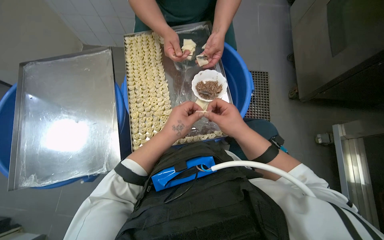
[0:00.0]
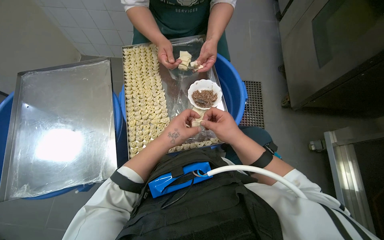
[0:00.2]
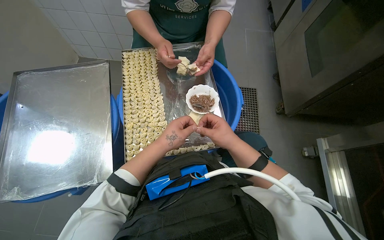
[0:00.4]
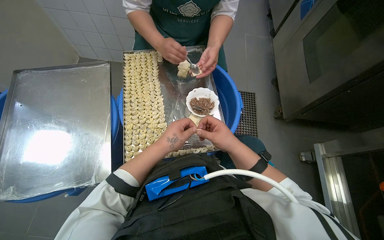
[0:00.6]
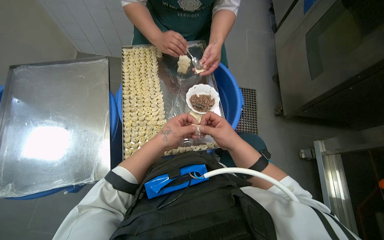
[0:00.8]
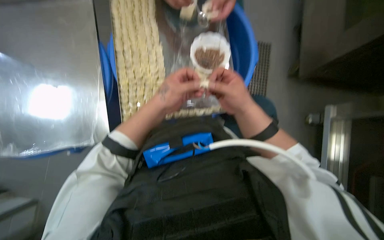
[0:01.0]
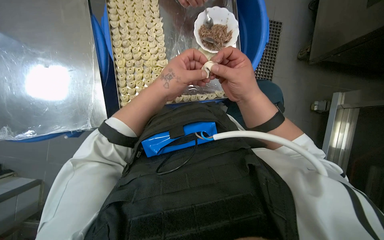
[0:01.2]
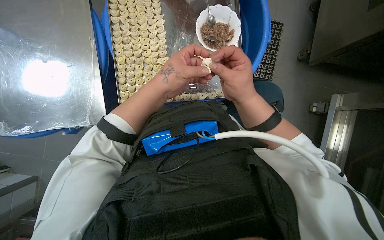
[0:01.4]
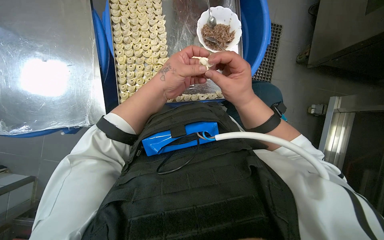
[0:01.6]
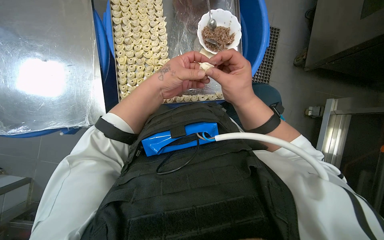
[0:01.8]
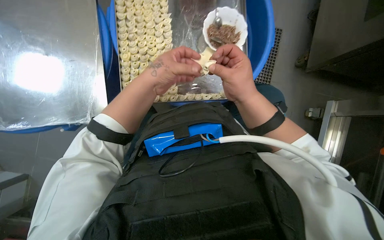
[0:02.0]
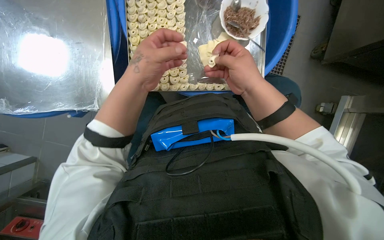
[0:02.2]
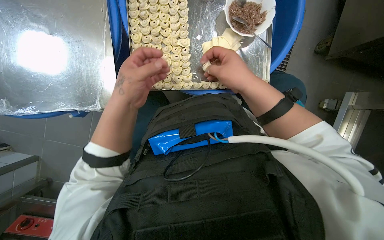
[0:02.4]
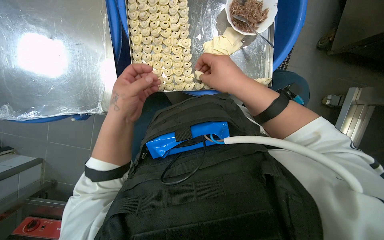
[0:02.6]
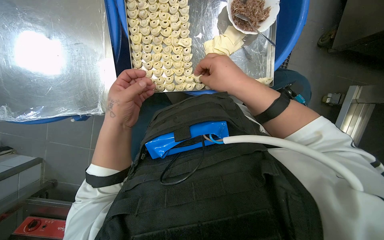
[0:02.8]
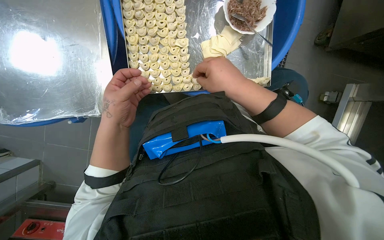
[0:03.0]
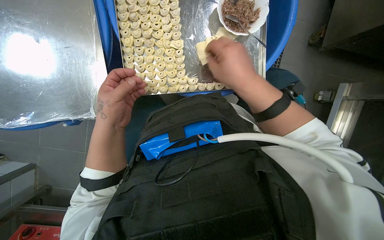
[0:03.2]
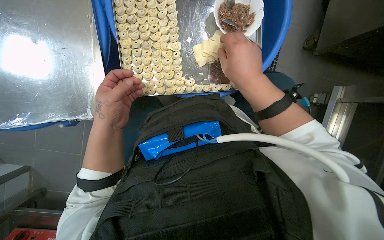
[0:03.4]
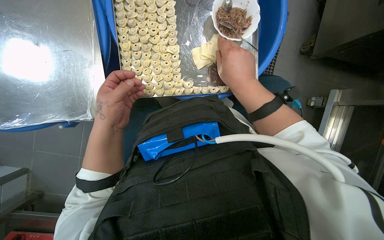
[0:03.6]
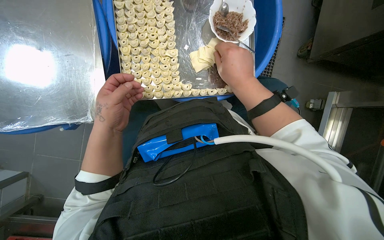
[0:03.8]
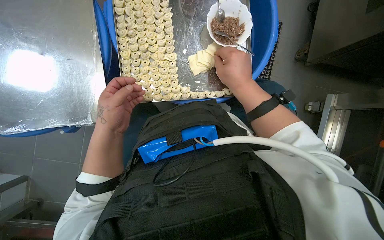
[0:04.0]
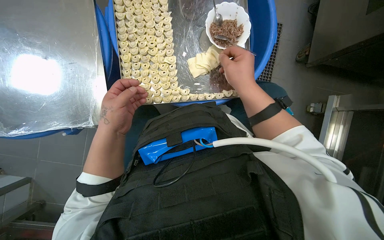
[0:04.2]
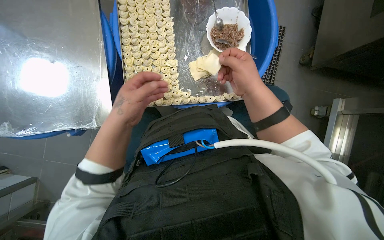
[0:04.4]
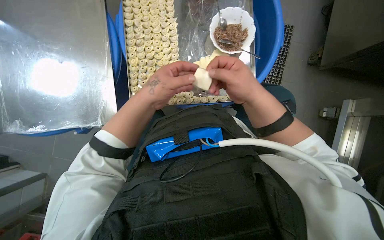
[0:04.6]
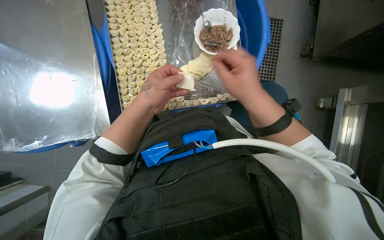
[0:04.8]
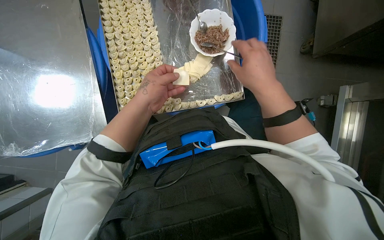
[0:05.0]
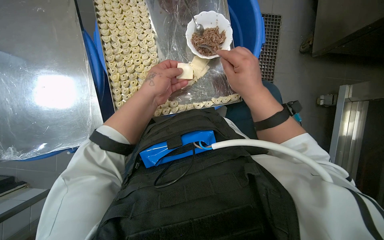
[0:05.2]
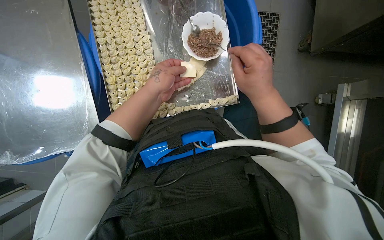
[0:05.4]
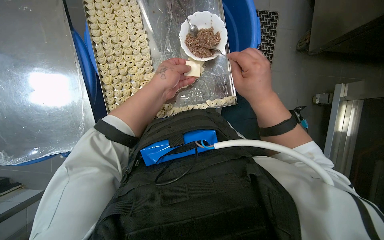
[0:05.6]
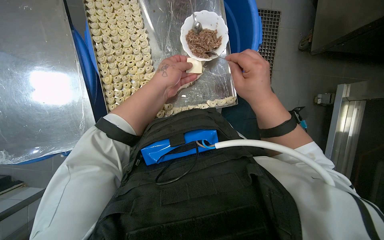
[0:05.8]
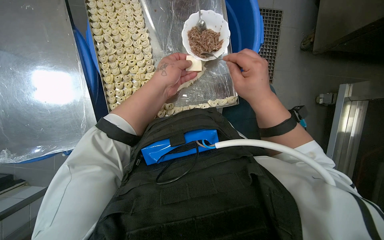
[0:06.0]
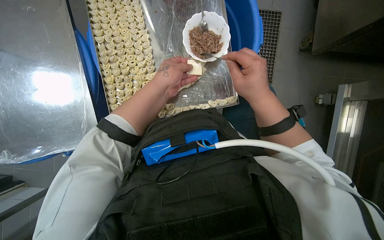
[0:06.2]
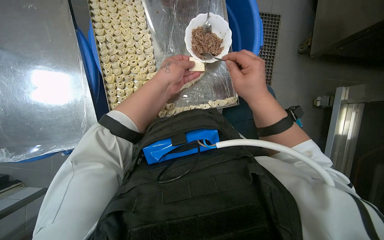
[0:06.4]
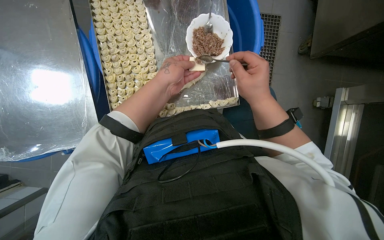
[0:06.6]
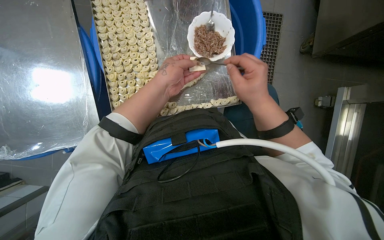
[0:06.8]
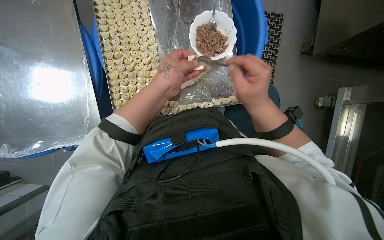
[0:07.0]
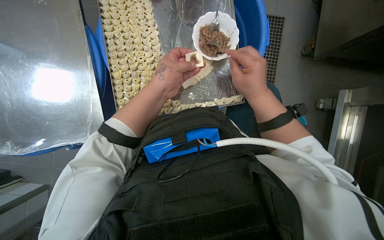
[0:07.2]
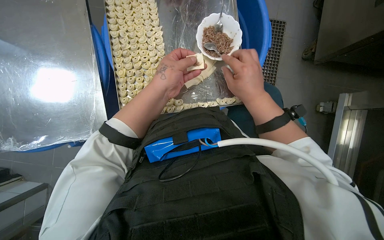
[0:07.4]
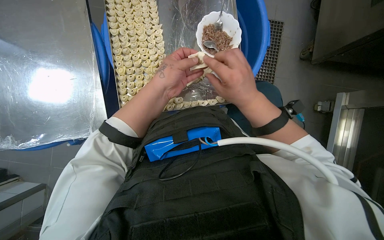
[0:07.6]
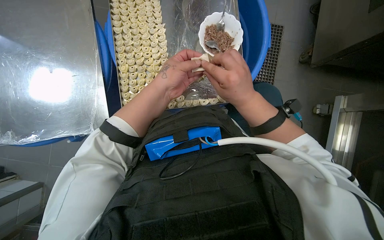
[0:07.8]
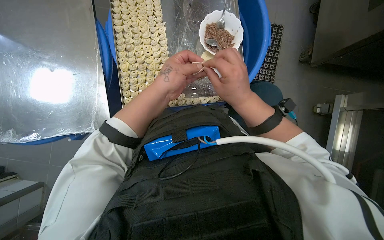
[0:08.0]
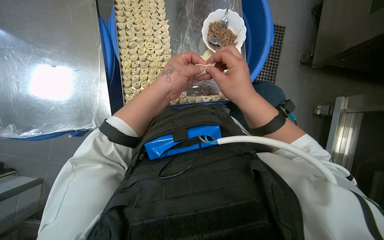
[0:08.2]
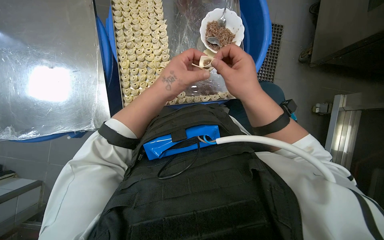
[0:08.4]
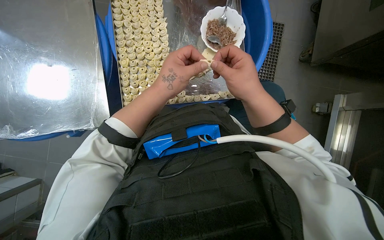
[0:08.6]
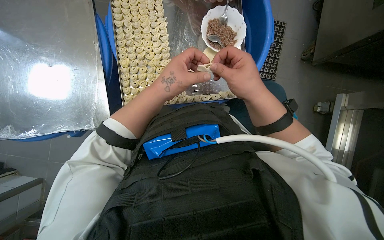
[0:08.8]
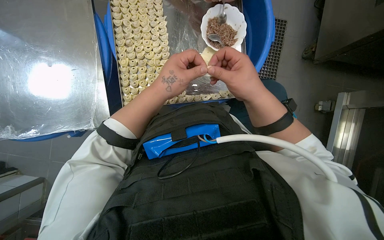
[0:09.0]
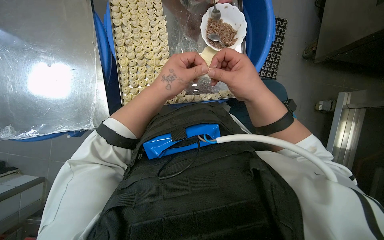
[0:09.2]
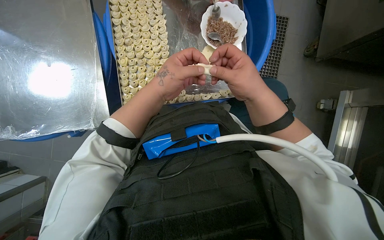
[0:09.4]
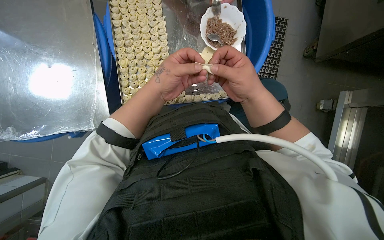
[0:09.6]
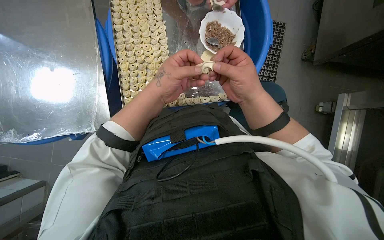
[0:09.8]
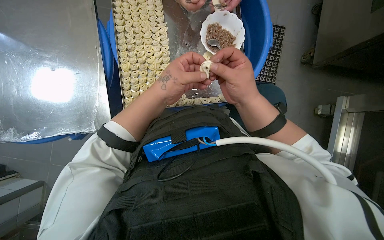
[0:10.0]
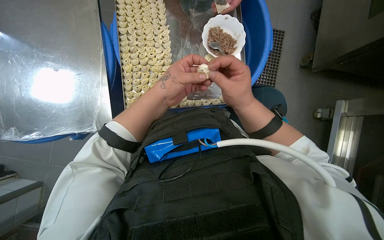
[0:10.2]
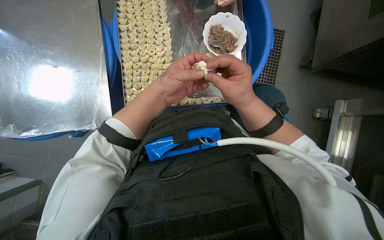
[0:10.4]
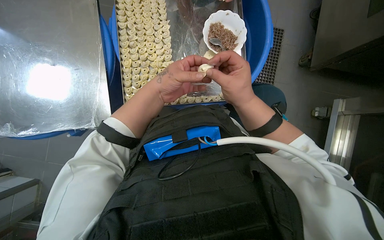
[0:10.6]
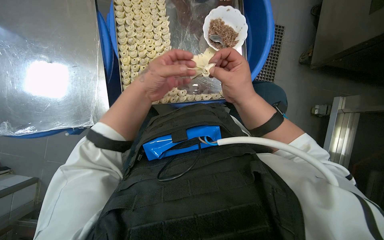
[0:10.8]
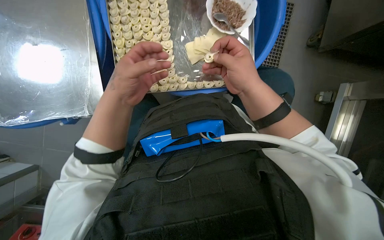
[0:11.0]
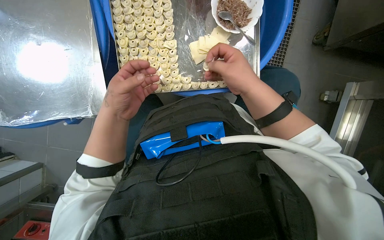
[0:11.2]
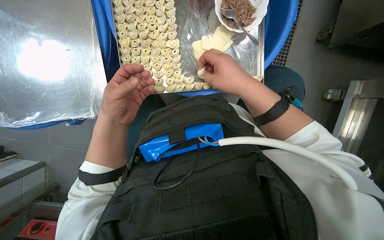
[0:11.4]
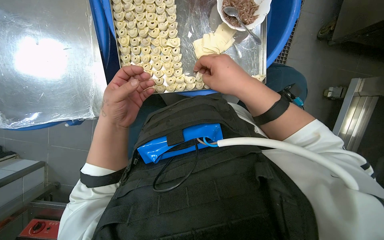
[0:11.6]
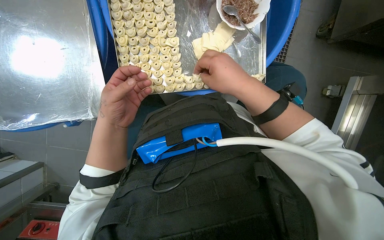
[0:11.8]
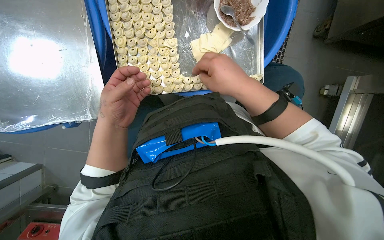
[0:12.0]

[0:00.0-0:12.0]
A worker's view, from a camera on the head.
Job: preparing food.
The whole recording: Filling dough pieces with meat. The worker continues to fill dough pieces with meat and shape them before placing them on a tray.
0:00.0 to 0:01.6: The wearer looks some 15 degrees further downward.
0:01.6 to 0:03.0: The left hand shifts about 15 cm to the left and down the picture.
0:03.0 to 0:04.4: The hands make small movements and keep their place.
0:04.4 to 0:06.0: The left hand travels up the picture and to the right by some 15 cm.
0:06.0 to 0:10.4: The hands make small movements and keep their place.
0:10.4 to 0:12.0: The left hand shifts roughly 15 cm to the left and down the picture.

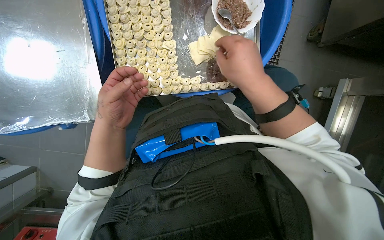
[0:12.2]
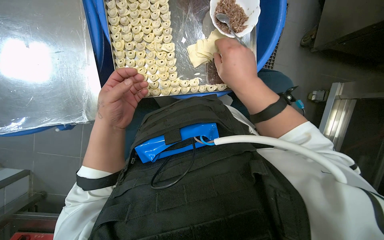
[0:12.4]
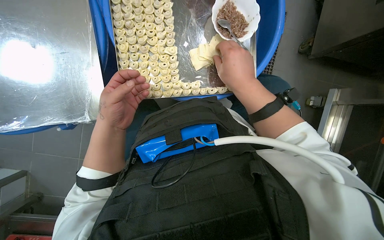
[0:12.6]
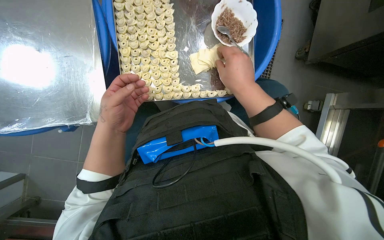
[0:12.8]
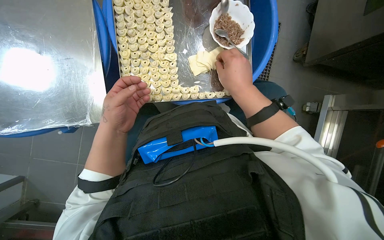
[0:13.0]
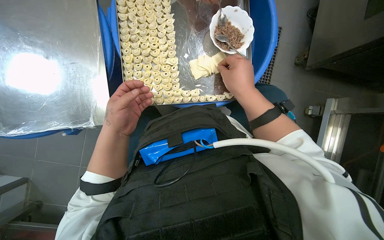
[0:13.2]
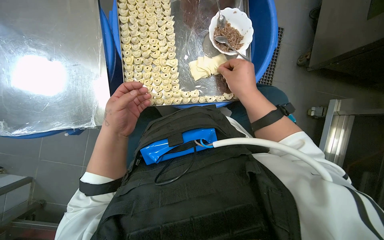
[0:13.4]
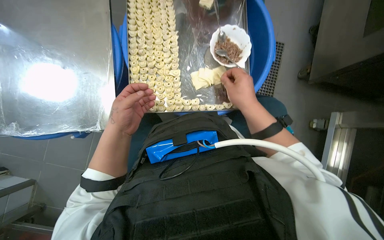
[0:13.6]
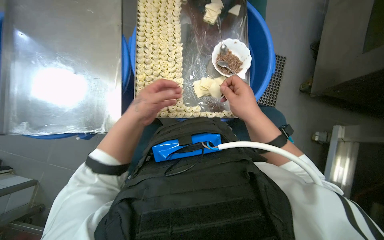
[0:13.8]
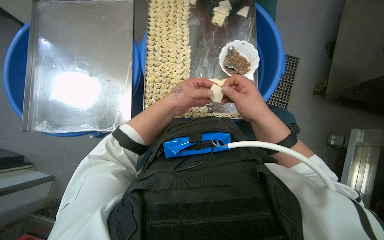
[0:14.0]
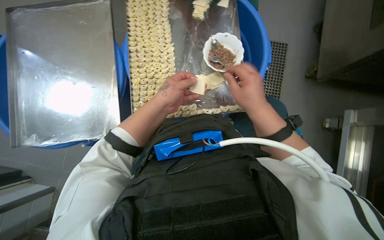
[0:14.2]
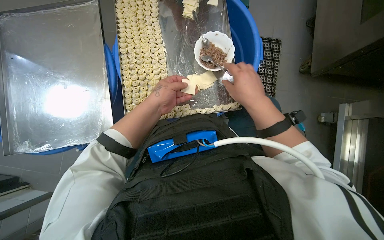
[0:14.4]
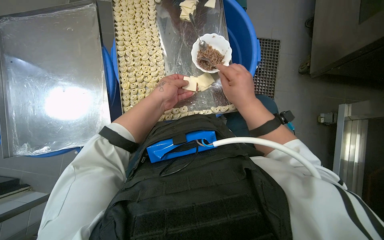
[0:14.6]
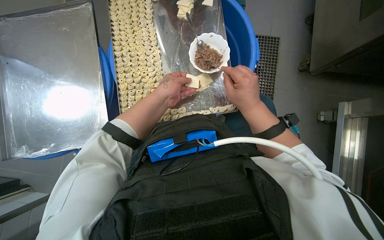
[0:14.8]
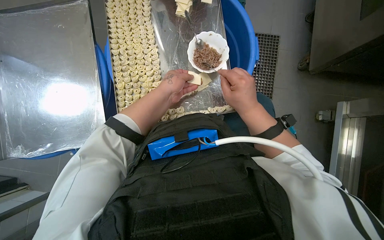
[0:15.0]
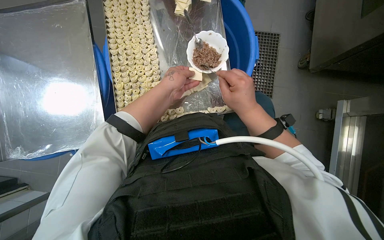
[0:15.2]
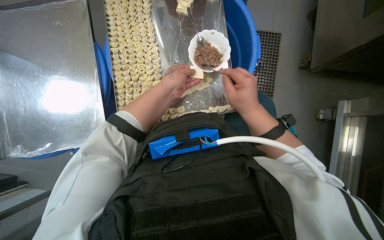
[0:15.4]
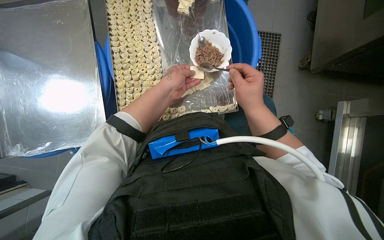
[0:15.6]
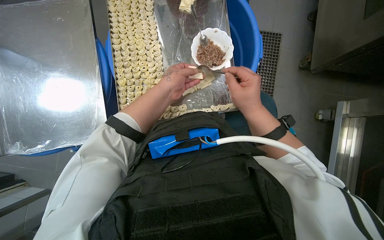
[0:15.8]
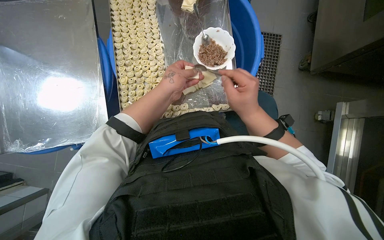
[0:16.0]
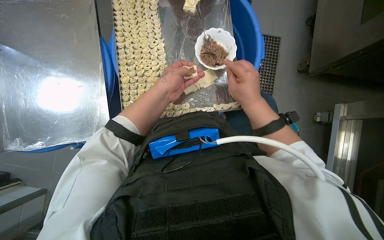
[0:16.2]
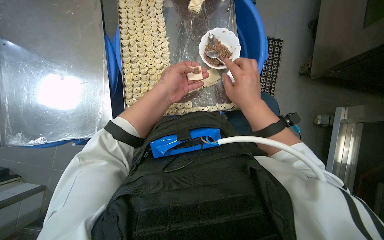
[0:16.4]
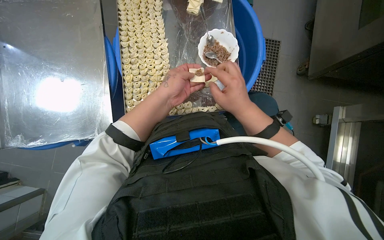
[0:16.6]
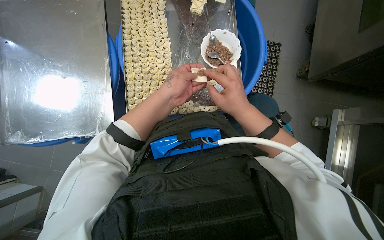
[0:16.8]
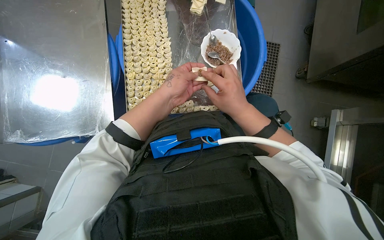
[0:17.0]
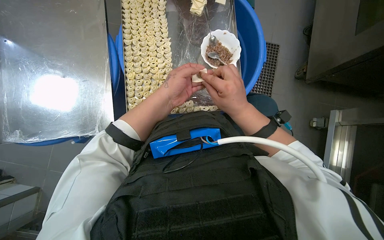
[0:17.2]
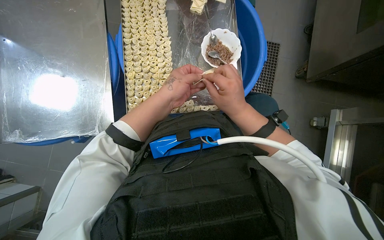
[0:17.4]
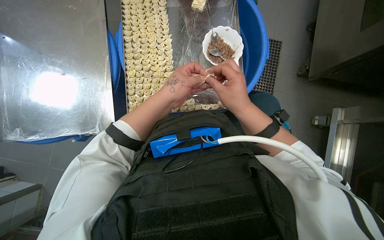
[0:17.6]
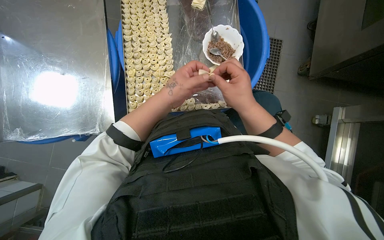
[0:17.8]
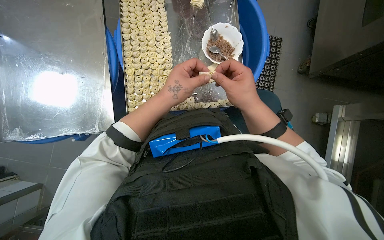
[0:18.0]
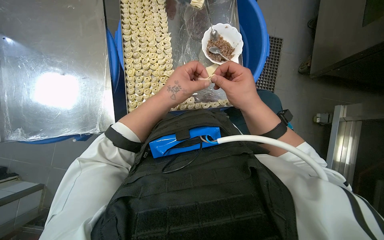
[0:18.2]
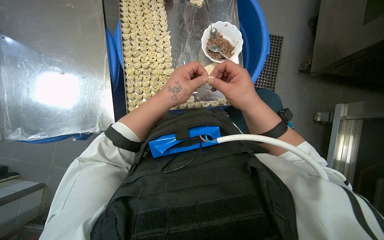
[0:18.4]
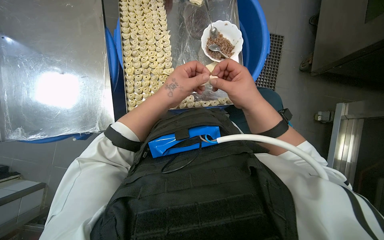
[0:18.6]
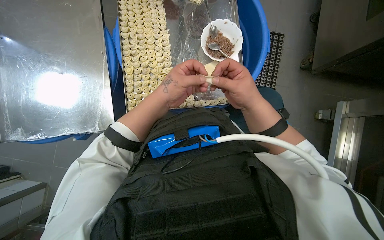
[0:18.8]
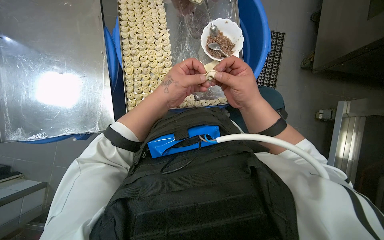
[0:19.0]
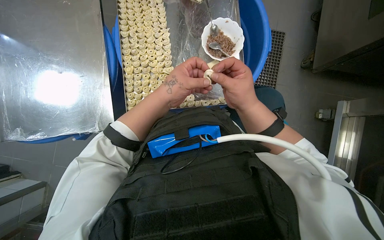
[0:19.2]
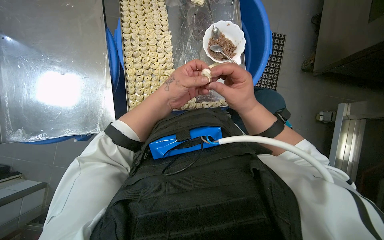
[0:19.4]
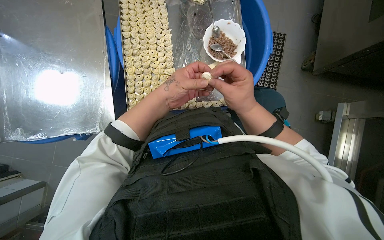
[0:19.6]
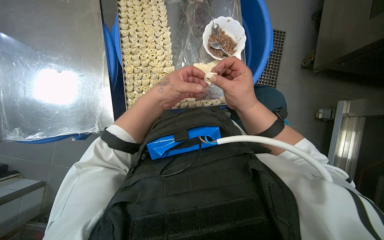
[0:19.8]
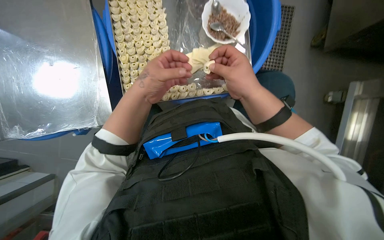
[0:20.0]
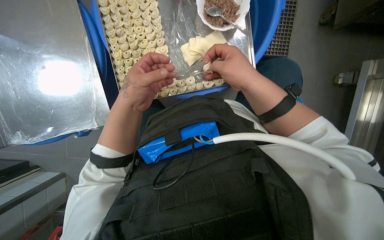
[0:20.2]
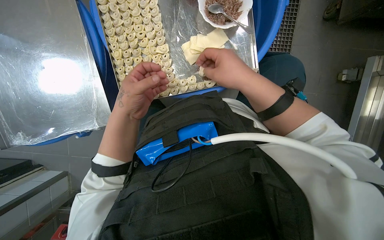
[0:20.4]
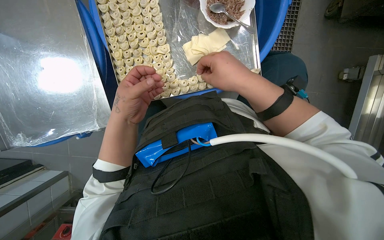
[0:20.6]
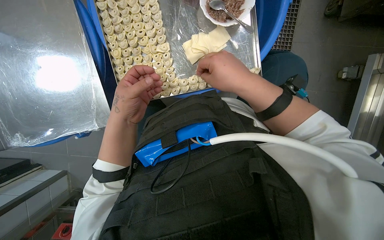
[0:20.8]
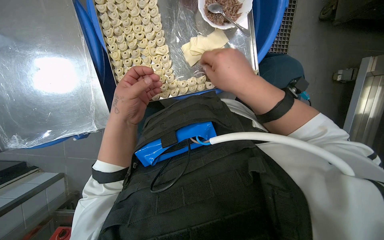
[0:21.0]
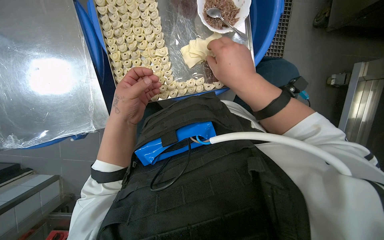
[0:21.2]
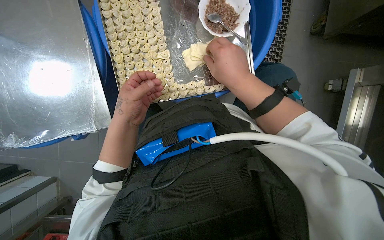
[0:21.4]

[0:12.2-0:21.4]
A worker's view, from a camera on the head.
Job: preparing food.
The whole recording: Filling dough pieces with meat. The worker continues to fill dough pieces with meat and shape them before placing them on a tray.
0:12.2 to 0:13.8: The view tips upward by roughly 15 degrees.
0:13.8 to 0:15.2: The left hand moves to the right and up the picture, about 15 cm.
0:15.2 to 0:16.8: The hands are busy where they are.
0:16.8 to 0:19.8: The hands work in one place, with small movements.
0:19.8 to 0:21.4: The hands make small movements and keep their place.
